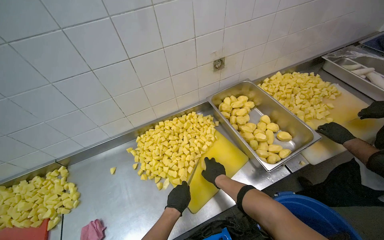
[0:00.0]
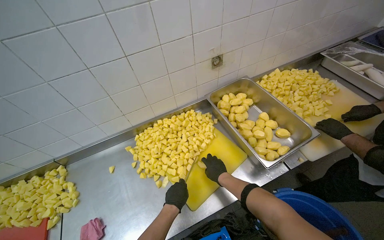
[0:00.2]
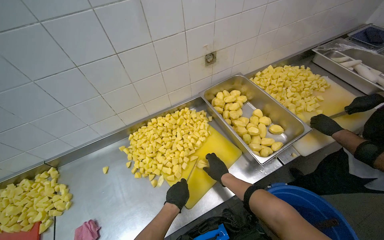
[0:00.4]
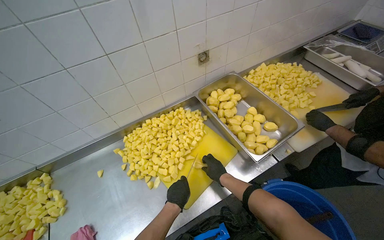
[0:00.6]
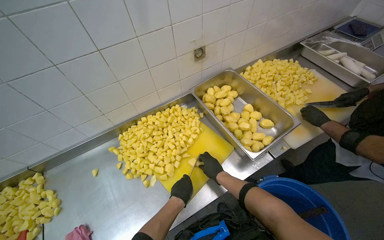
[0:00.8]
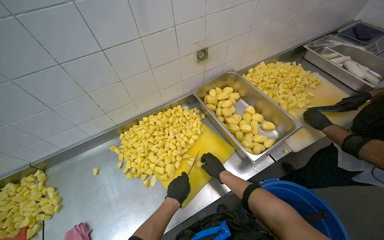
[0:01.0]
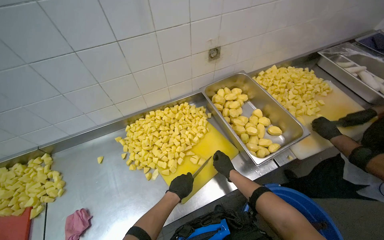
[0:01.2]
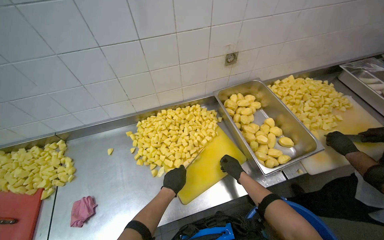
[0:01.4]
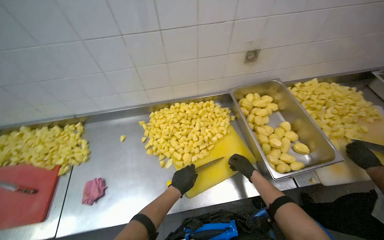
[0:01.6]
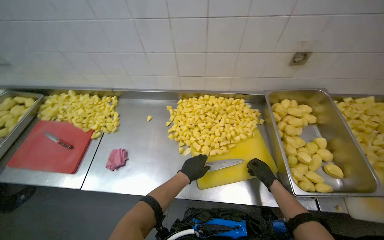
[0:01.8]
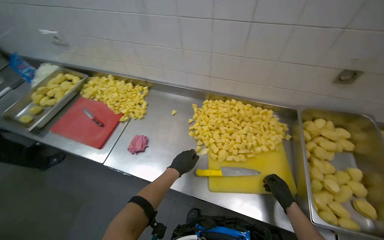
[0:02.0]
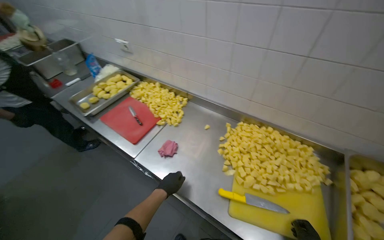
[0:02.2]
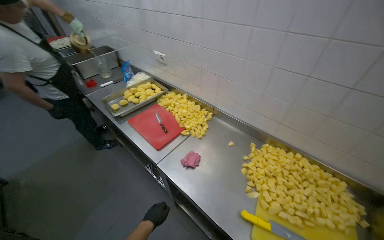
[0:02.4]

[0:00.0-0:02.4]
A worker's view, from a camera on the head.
Job: preparing food.
The whole recording: Cutting potatoes into pieces. The worker cuts peeled potatoes into small pieces on a yellow cutting board.
0:00.0 to 0:01.2: The right hand heads to the right, covering some 10 cm.
0:01.2 to 0:02.4: The head rotates about 65 degrees to the left.

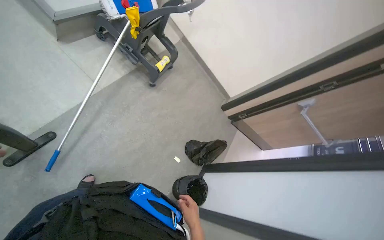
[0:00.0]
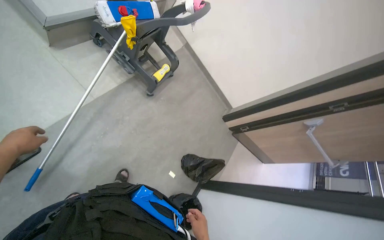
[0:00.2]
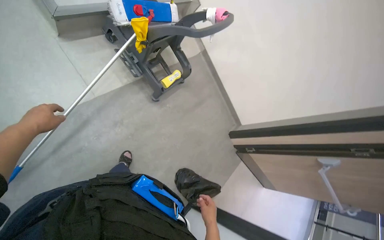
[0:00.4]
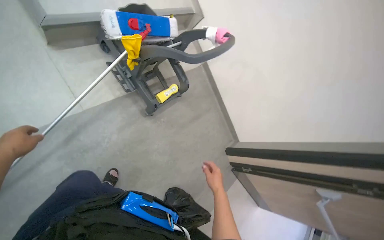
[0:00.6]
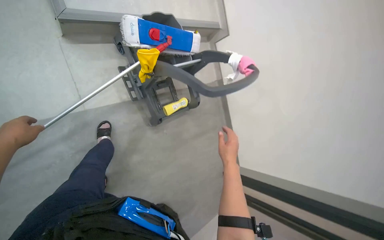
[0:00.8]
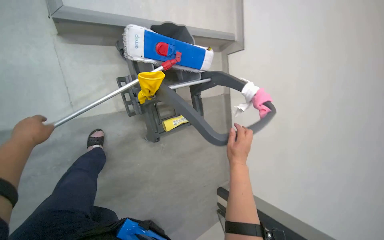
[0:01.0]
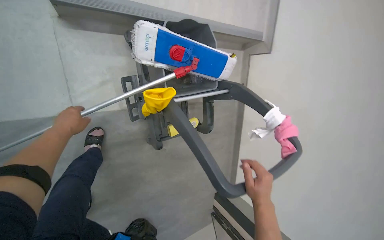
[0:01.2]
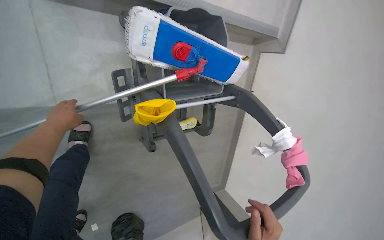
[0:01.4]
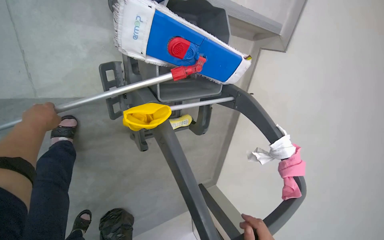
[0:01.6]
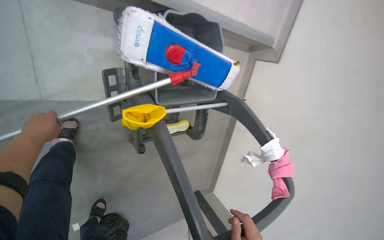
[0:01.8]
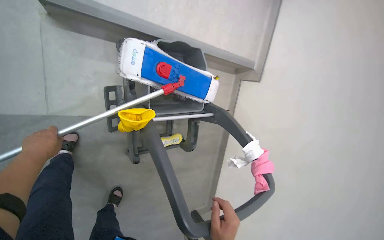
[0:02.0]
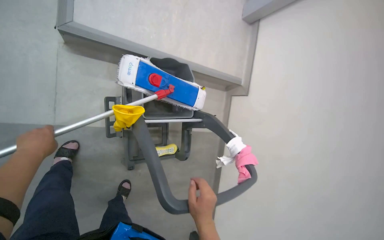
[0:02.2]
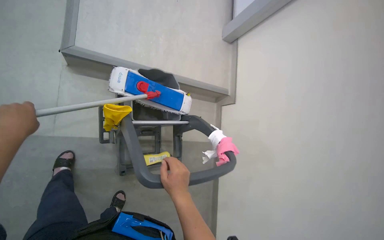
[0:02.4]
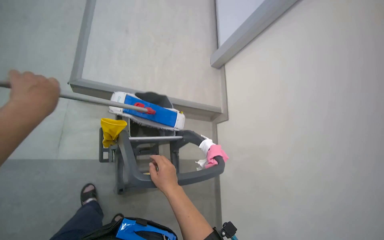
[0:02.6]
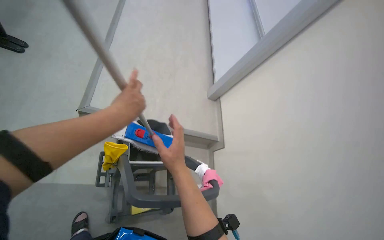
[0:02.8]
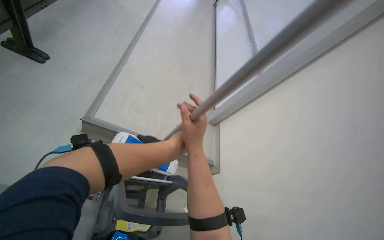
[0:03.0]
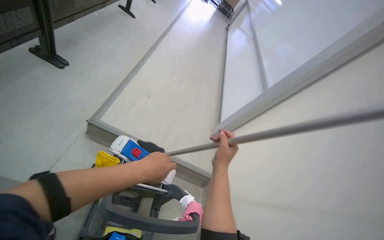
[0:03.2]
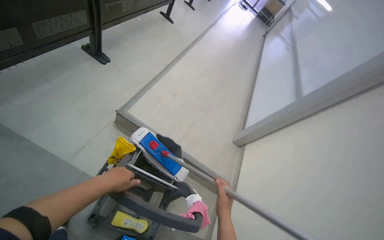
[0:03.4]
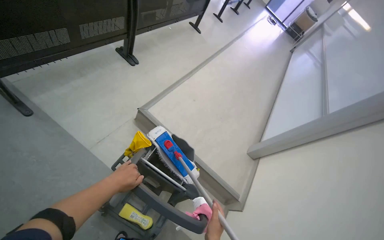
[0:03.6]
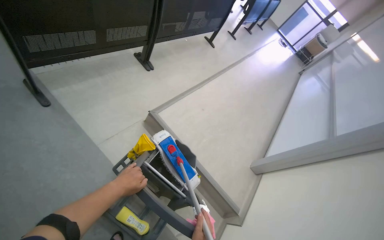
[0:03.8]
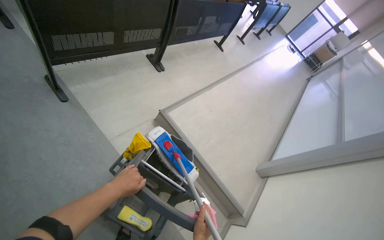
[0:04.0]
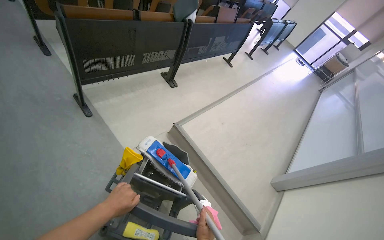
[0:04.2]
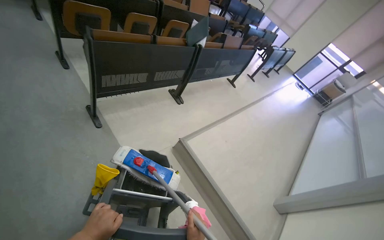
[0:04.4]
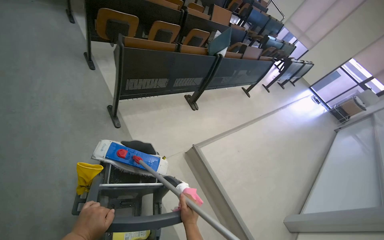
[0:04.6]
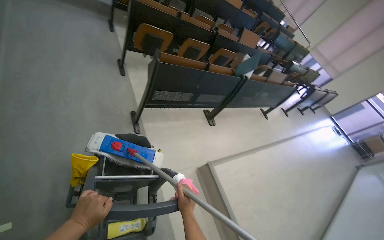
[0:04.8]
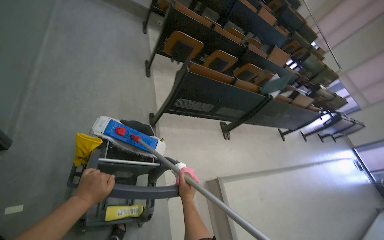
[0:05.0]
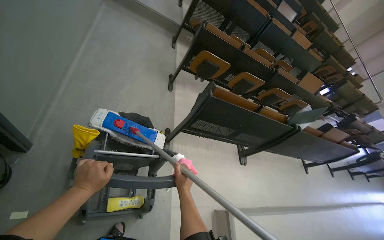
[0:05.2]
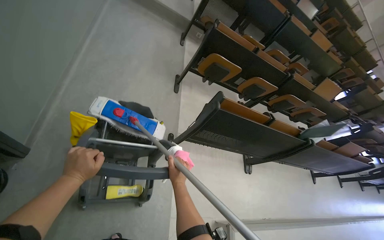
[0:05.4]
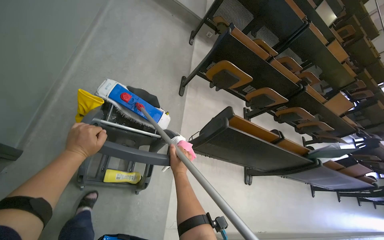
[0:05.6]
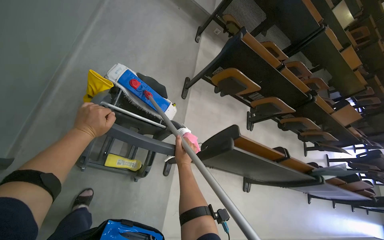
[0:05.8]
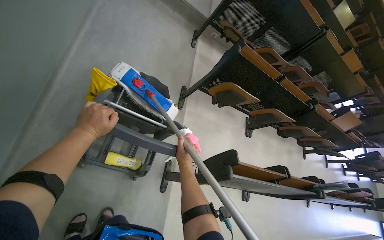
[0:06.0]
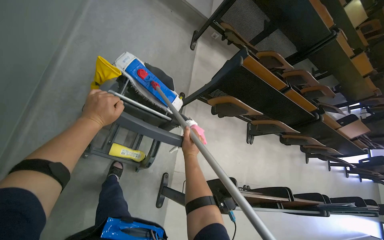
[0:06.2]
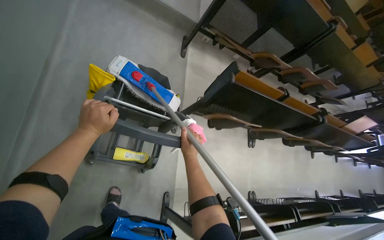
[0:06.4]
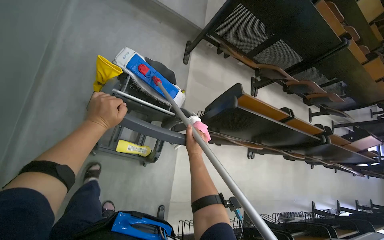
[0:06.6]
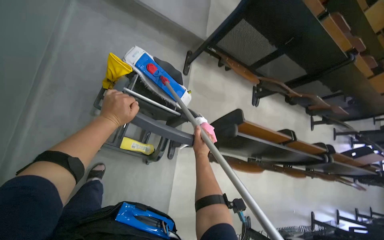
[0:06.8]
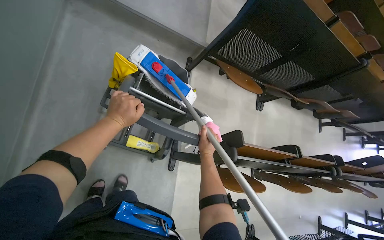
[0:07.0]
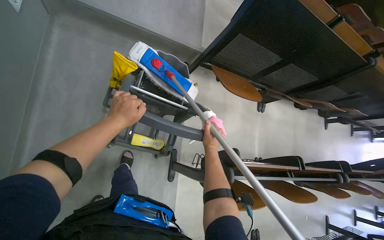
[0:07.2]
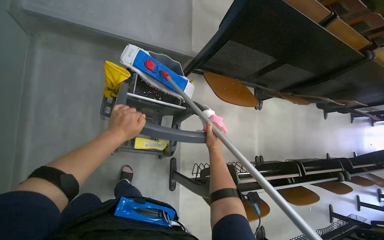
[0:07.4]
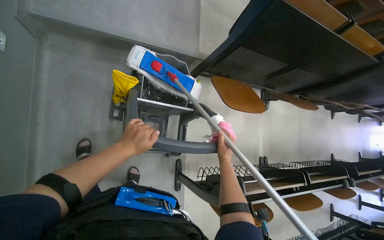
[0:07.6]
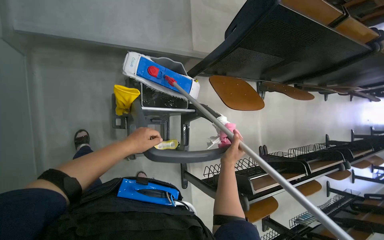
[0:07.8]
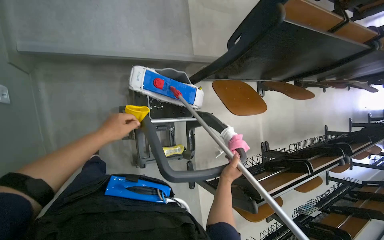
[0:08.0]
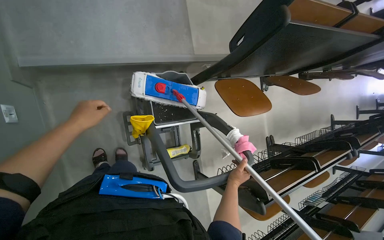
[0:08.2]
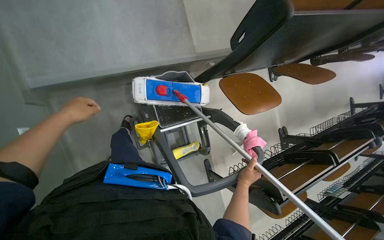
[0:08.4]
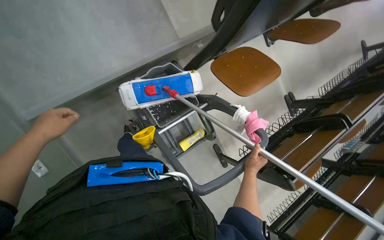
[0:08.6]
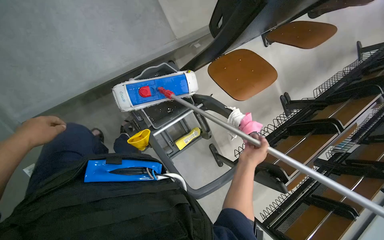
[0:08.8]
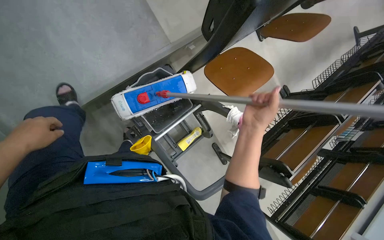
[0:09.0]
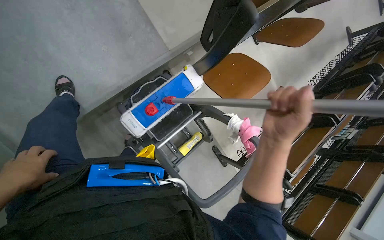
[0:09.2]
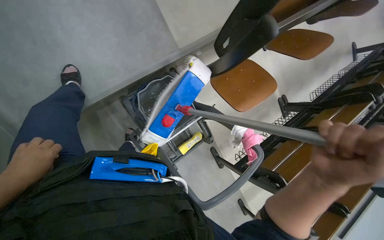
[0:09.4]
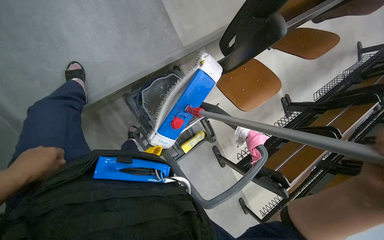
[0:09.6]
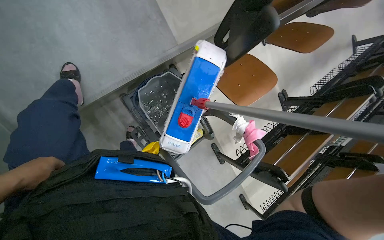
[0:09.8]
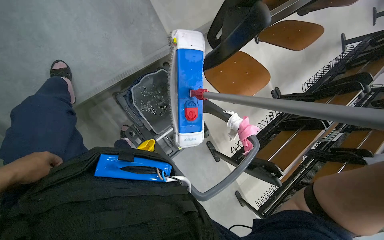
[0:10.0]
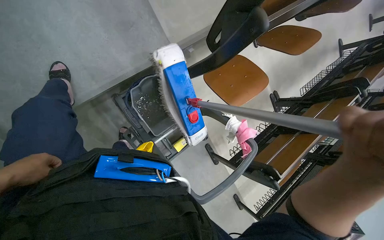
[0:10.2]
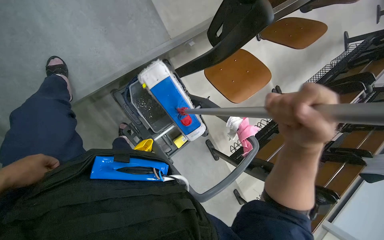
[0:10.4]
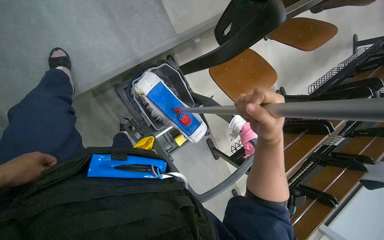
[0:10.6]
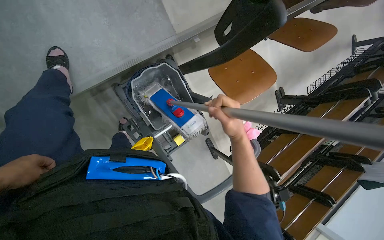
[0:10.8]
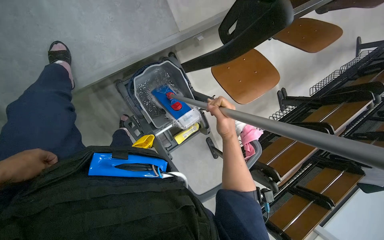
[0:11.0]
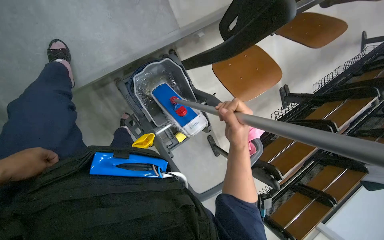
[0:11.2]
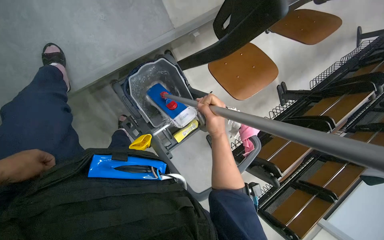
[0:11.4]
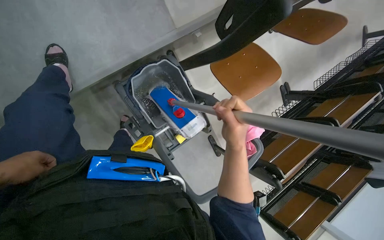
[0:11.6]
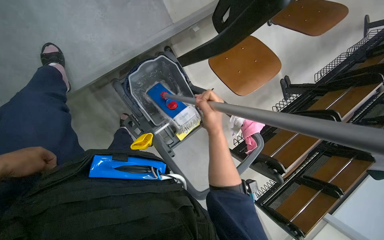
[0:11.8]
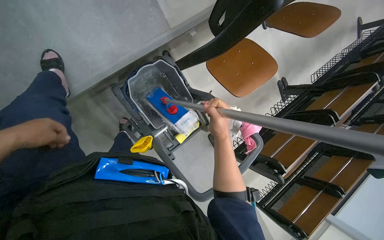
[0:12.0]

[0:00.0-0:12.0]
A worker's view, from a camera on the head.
Job: preparing cleaning supplies.
The whole recording: Preparing mop for cleaning. The worker takes a mop from the cleaning cart and dips it into the bucket.
0:00.0 to 0:01.6: The head travels roughly 1.5 m. The wearer looks about 15 degrees further downward. Everything in view rotates approximately 50 degrees clockwise.
0:01.6 to 0:03.0: The head travels roughly 70 cm. The view tilts some 60 degrees upward.
0:03.0 to 0:04.4: The wearer looks some 35 degrees further to the left. The view tilts approximately 25 degrees upward.
0:04.4 to 0:06.0: The camera travels approximately 70 cm. The head rotates roughly 50 degrees to the left.
0:06.0 to 0:07.6: The camera travels approximately 70 cm.
0:07.6 to 0:09.0: The view tips downward by roughly 20 degrees. Everything in view rotates about 30 degrees counterclockwise. The right hand goes roughly 30 cm up the picture and nearer to the camera. The left hand shifts some 30 cm to the left.
0:10.4 to 0:12.0: The right hand goes nearer and farther, approximately 20 cm each way, reversing 4 times.

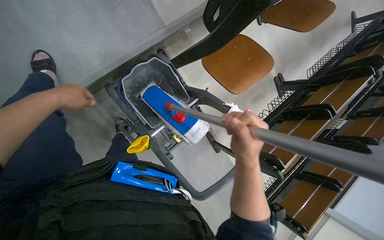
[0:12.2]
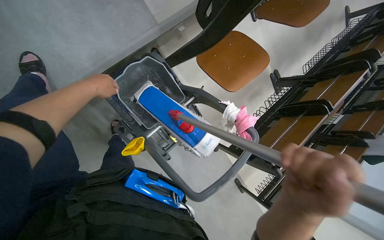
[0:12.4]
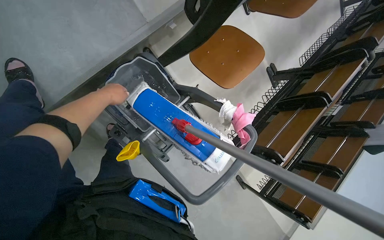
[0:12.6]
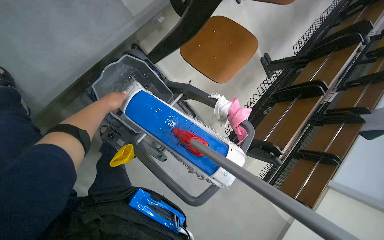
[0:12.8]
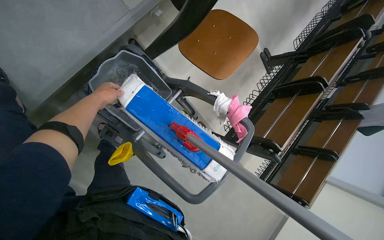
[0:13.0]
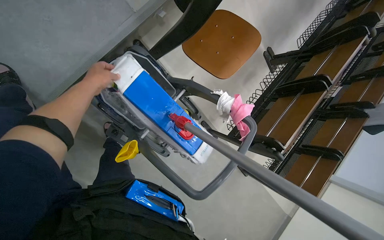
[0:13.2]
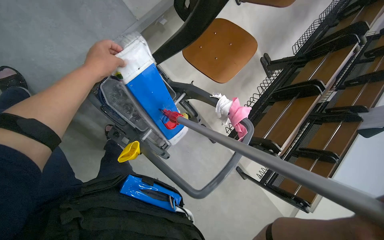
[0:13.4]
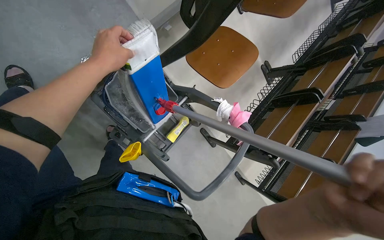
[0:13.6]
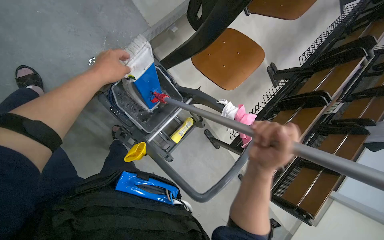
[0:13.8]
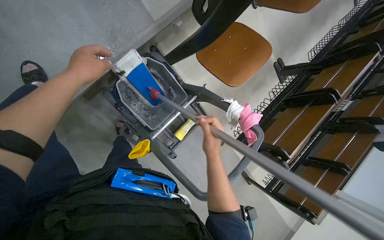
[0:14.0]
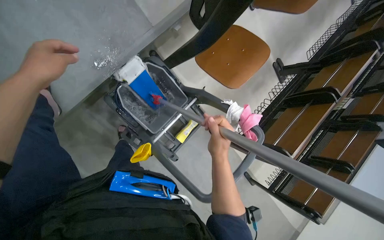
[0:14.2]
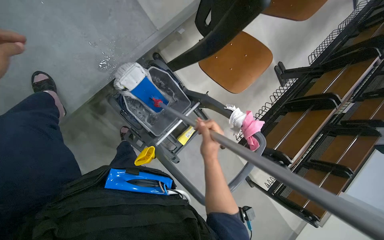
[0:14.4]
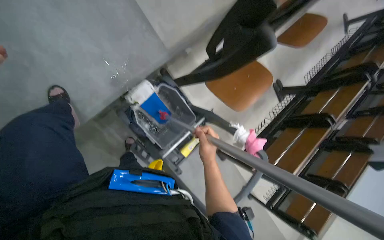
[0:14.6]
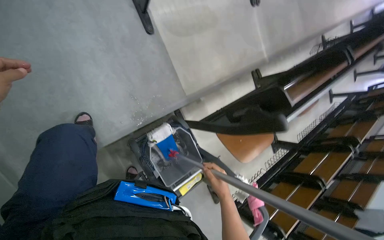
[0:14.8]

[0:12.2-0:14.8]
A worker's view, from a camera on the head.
Job: preparing cleaning supplies.
The whole recording: Preparing mop for cleaning. The worker takes a mop from the cleaning cart and dips it into the bucket.
0:13.4 to 0:14.8: The wearer looks some 15 degrees further upward.

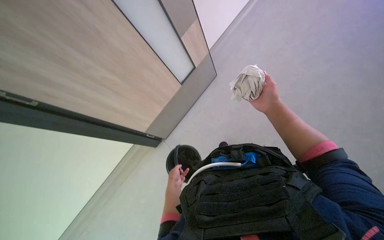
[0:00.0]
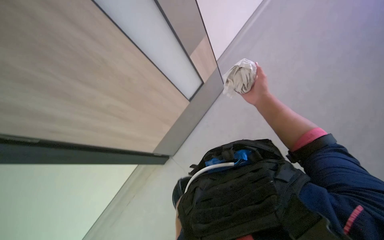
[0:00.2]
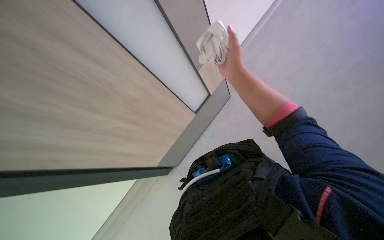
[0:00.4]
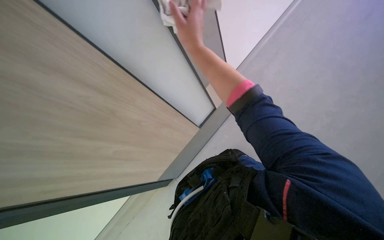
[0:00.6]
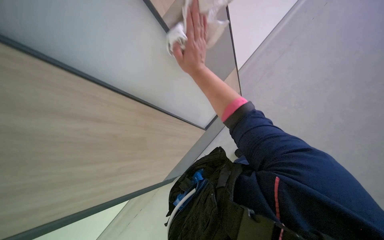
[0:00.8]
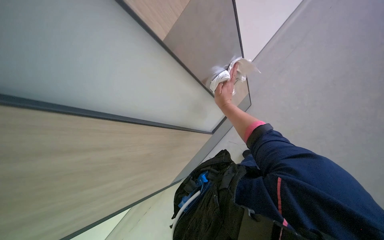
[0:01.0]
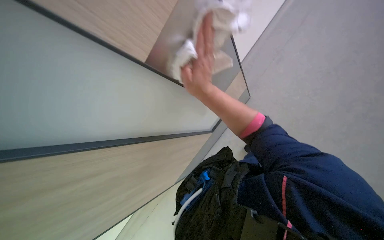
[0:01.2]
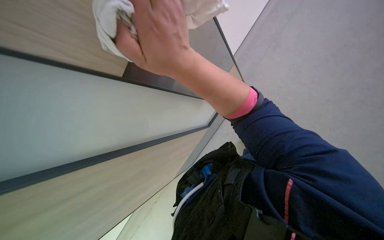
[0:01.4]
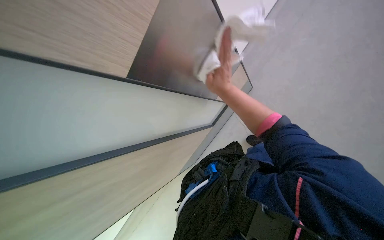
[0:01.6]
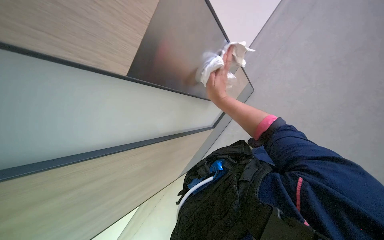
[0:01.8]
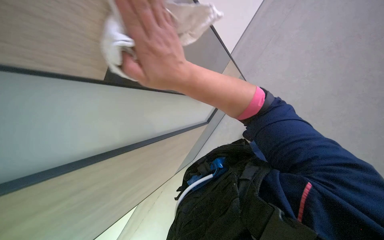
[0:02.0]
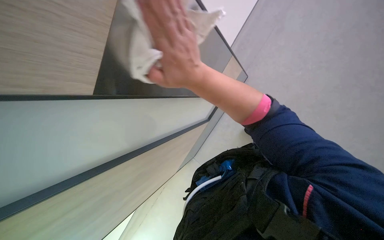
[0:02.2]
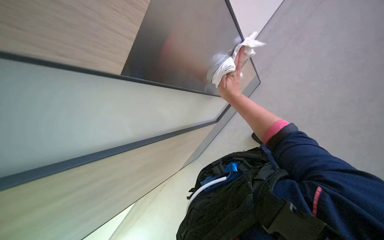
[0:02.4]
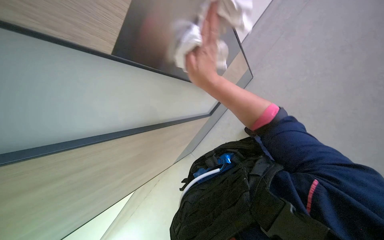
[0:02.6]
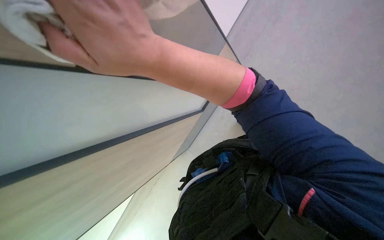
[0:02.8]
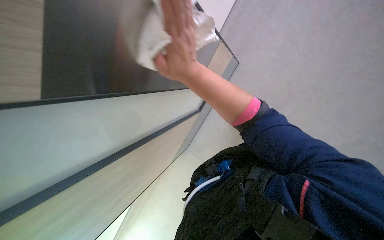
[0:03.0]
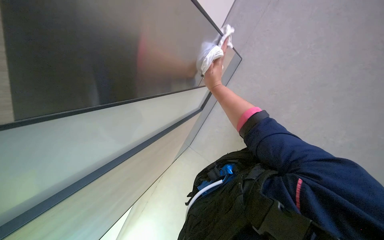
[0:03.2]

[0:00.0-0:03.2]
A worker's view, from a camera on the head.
Job: wiping surfaces.
The whole recording: Wiping door panels. The worker wipes the door panels with a white cloth.
0:00.0 to 0:01.6: The right hand goes left and right, about 30 cm each way, reversing 3 times.
0:01.6 to 0:03.2: The right hand swings nearer and farther, about 30 cm each way, with 3 reversals.
